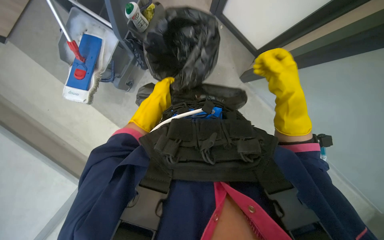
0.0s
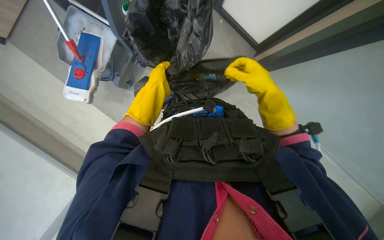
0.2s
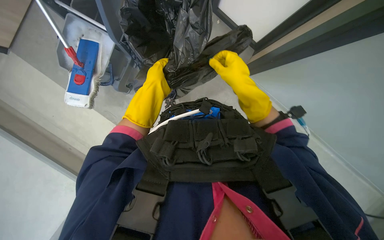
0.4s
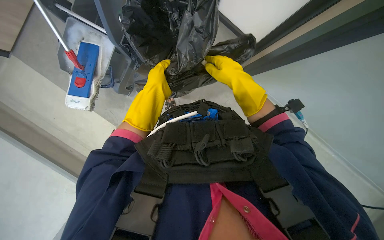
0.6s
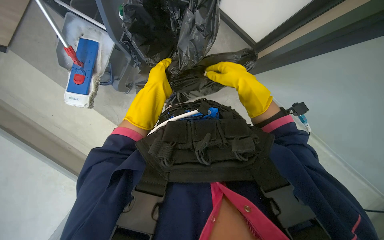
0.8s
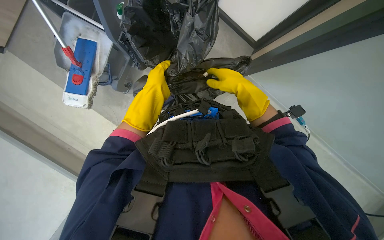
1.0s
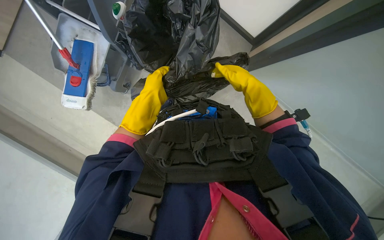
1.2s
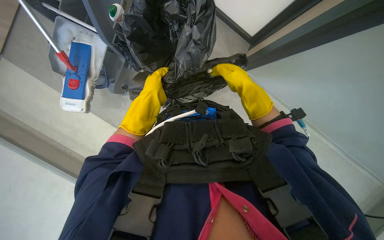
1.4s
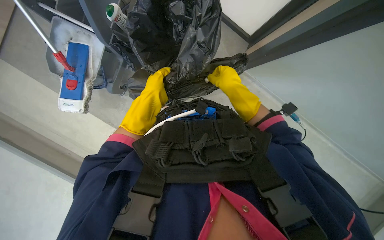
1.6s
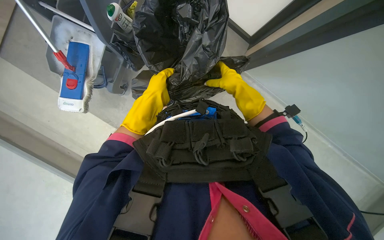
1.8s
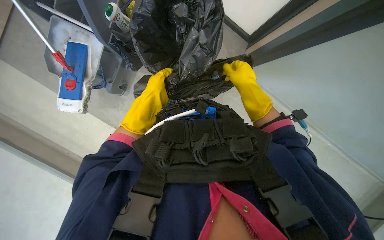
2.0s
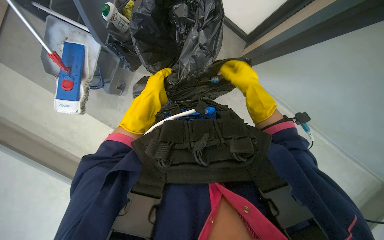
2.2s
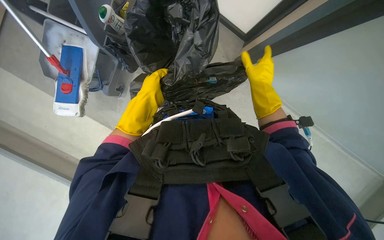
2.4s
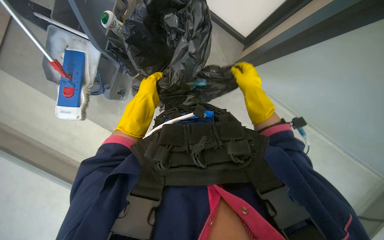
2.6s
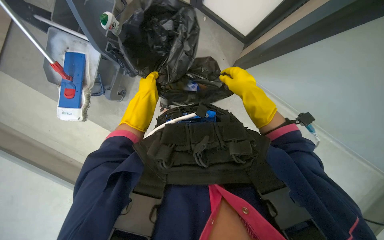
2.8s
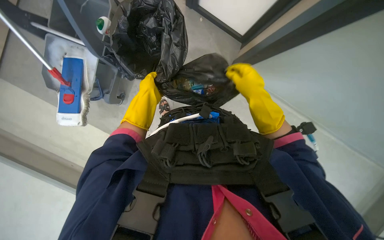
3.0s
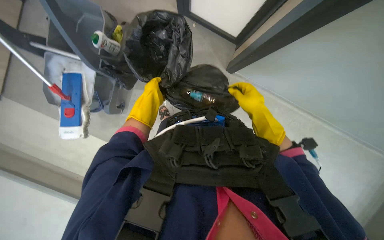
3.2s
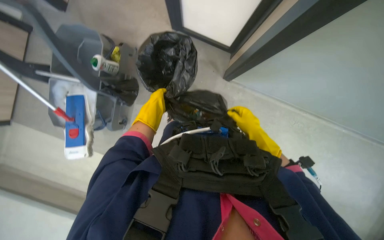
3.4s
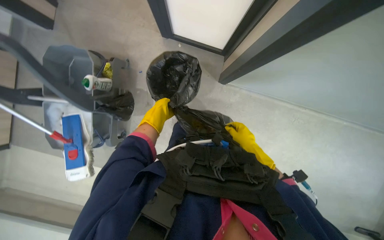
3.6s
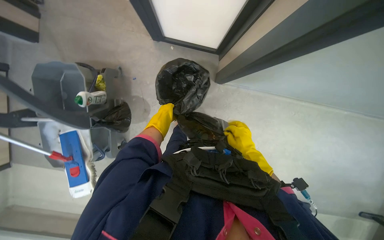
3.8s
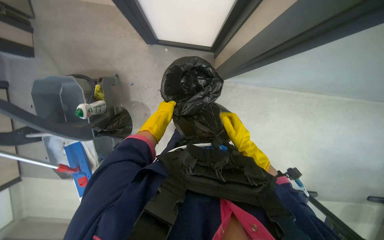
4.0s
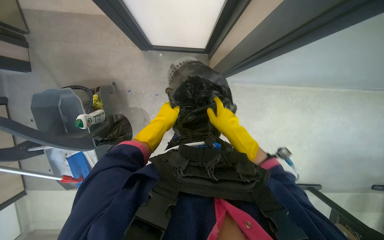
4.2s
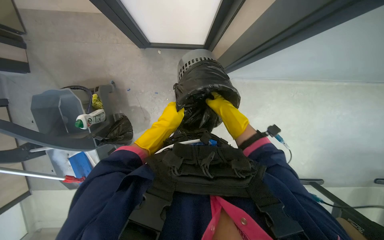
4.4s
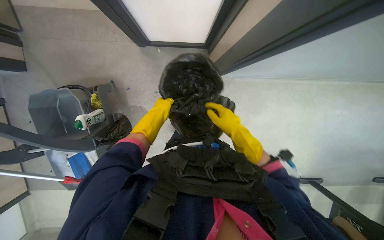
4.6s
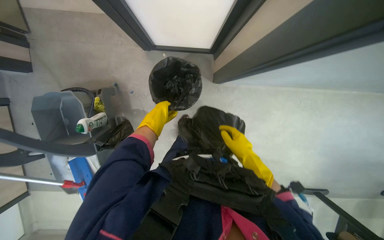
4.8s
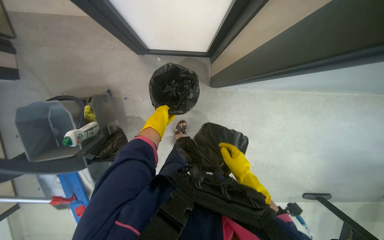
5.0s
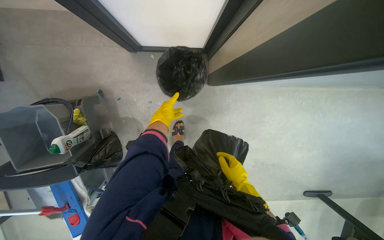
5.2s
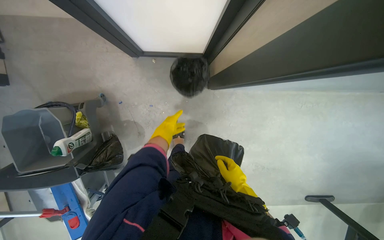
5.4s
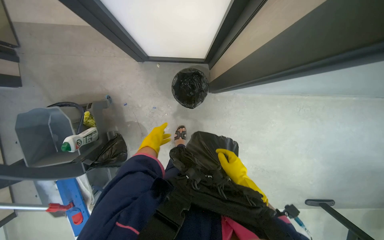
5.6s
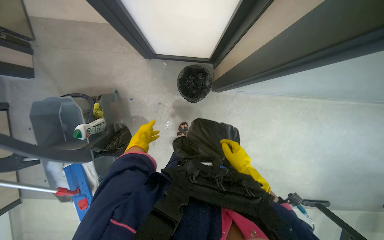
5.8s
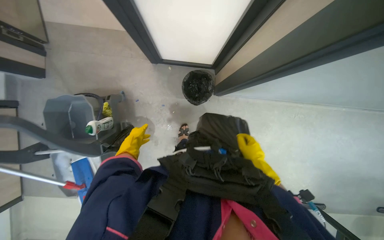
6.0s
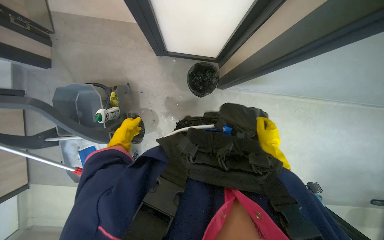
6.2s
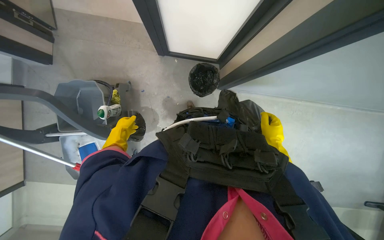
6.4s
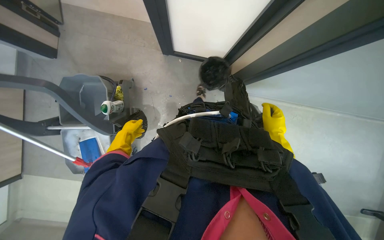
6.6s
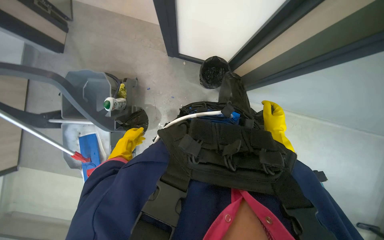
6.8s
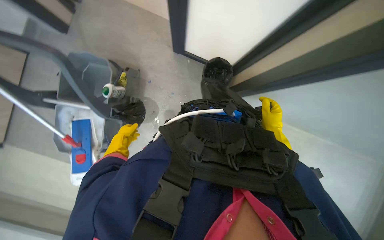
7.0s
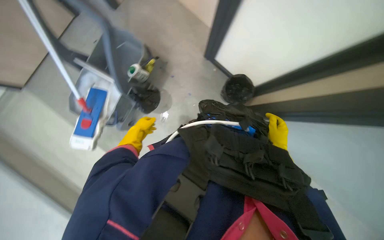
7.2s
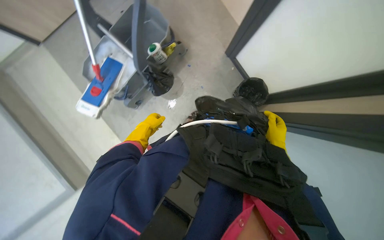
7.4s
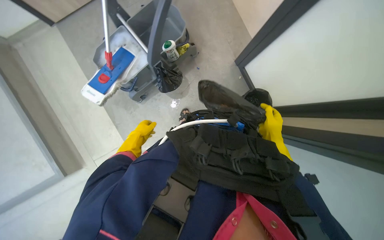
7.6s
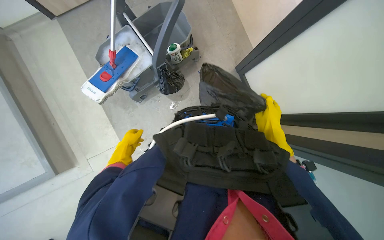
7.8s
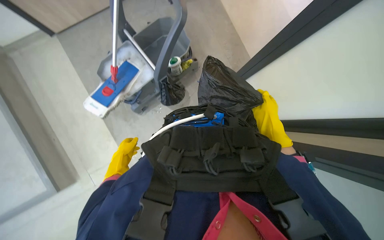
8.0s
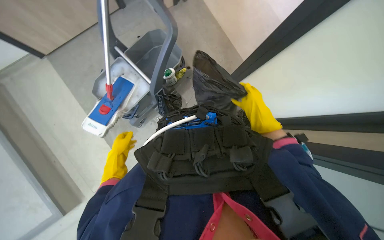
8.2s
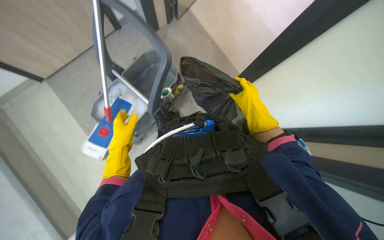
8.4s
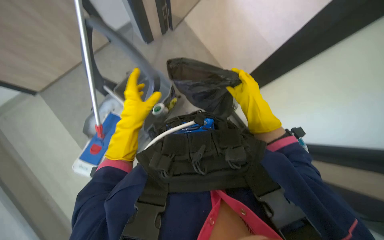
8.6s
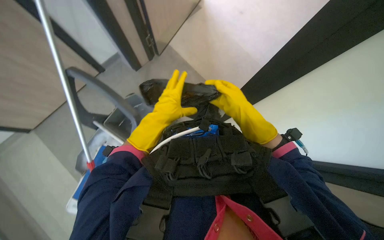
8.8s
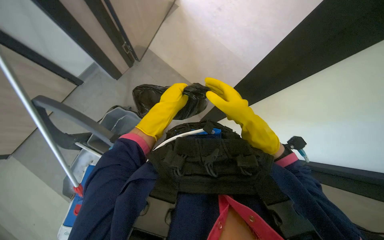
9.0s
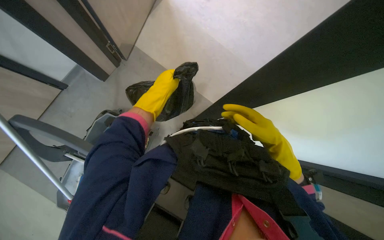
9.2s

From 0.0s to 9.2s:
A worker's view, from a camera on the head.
Job: managing trash.
The whole recording: Emptying and replacing trash bag. The worker removes the full trash bag from the bin and replaces it with a new one.
From 0.0s to 1.6s: The right hand travels farther from the camera by roughly 10 cm.
From 1.6s to 3.0s: The right hand travels nearer to the camera by about 10 cm.
From 3.0s to 4.6s: Everything in view rotates roughly 30 degrees counterclockwise. The left hand goes nearer and farther, about 15 cm each way, reversing 2 times.
From 4.6s to 6.2s: The left hand is displaced to the left and down the picture by some 25 cm.
From 6.2s to 7.6s: Everything in view rotates roughly 55 degrees clockwise.
From 7.6s to 9.2s: The wearer looks roughly 30 degrees further to the right. The right hand moves nearer to the camera, about 10 cm, and travels to the left and back again, about 10 cm each way, while the left hand travels up the picture by approximately 60 cm.

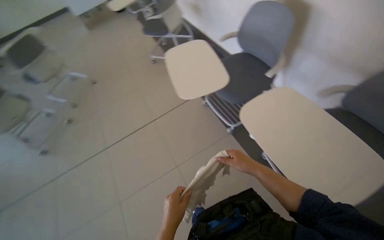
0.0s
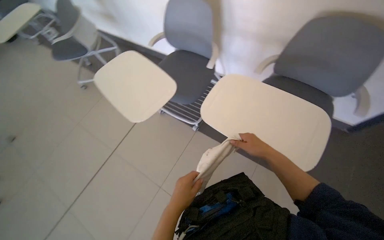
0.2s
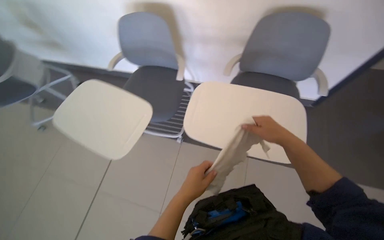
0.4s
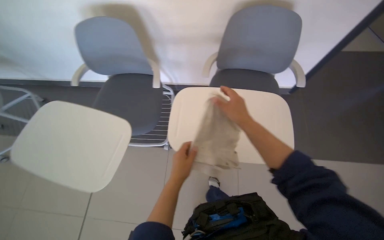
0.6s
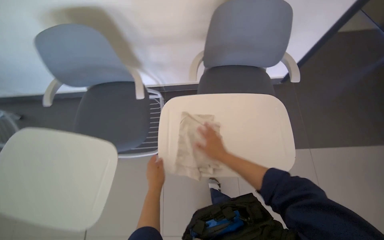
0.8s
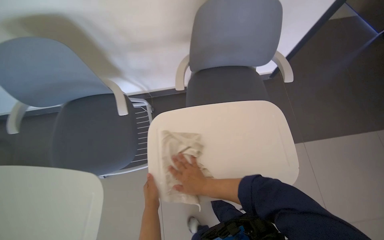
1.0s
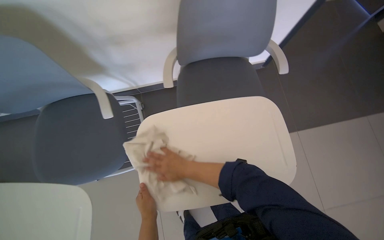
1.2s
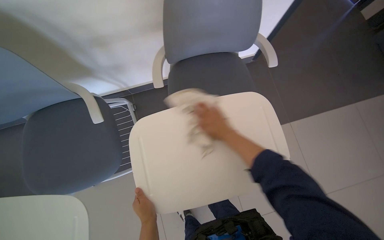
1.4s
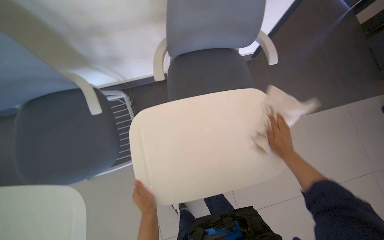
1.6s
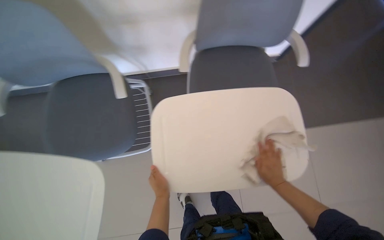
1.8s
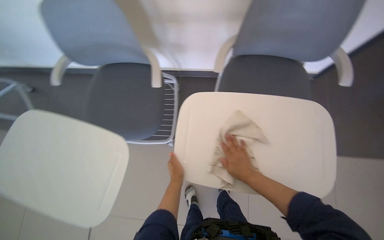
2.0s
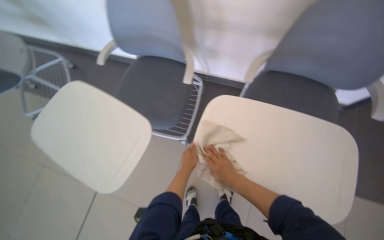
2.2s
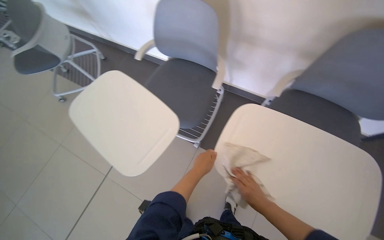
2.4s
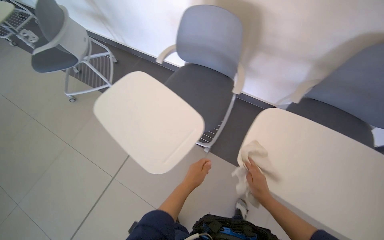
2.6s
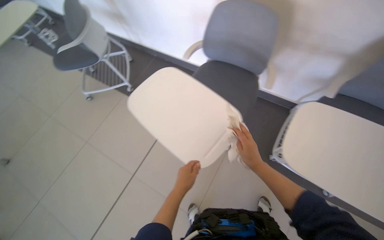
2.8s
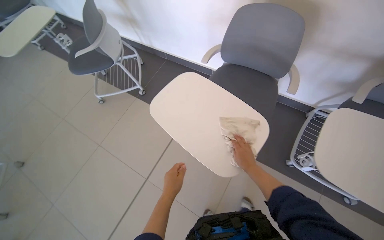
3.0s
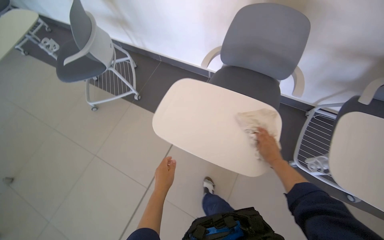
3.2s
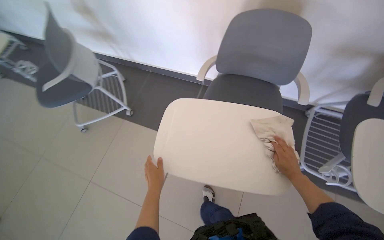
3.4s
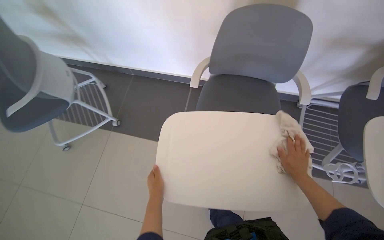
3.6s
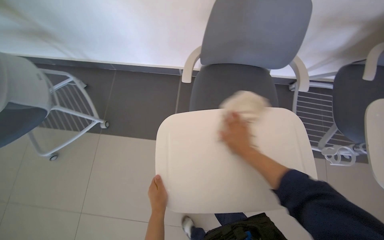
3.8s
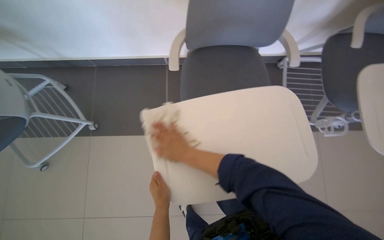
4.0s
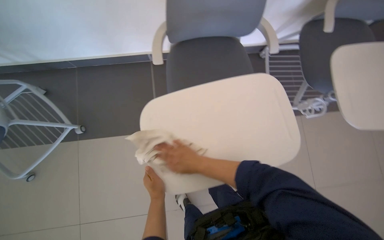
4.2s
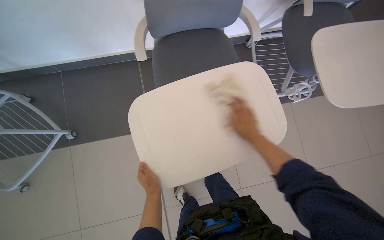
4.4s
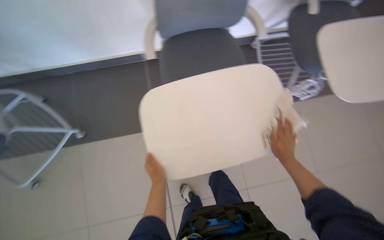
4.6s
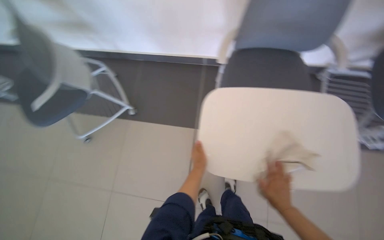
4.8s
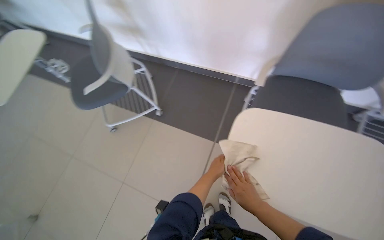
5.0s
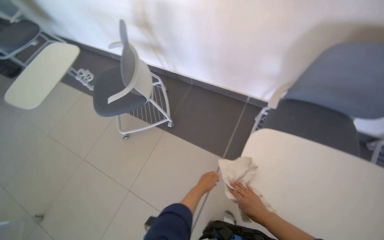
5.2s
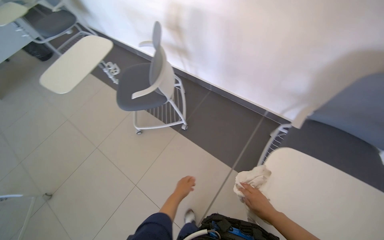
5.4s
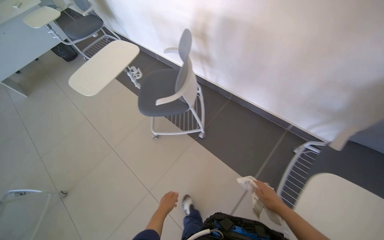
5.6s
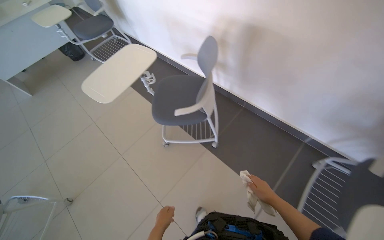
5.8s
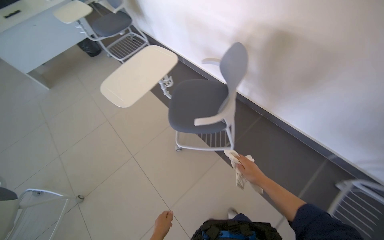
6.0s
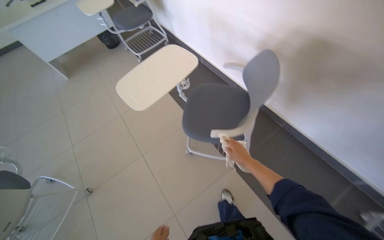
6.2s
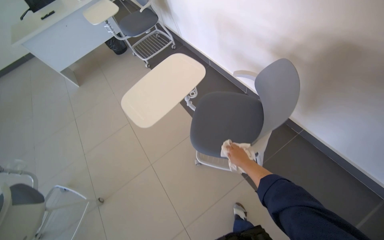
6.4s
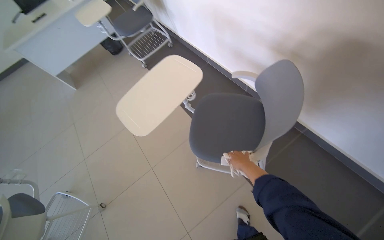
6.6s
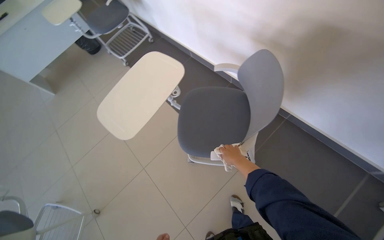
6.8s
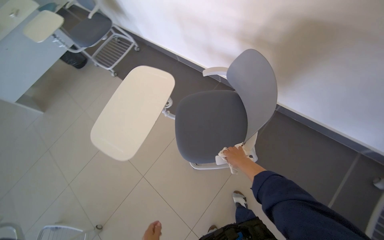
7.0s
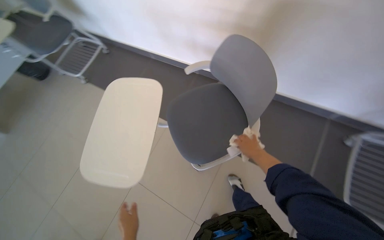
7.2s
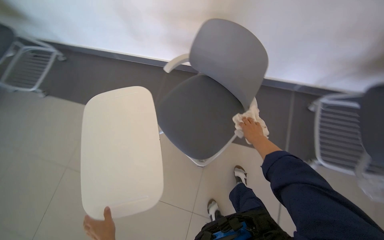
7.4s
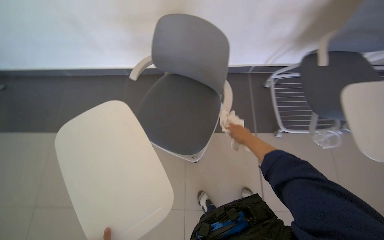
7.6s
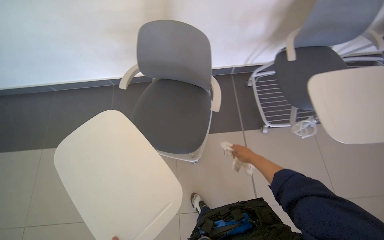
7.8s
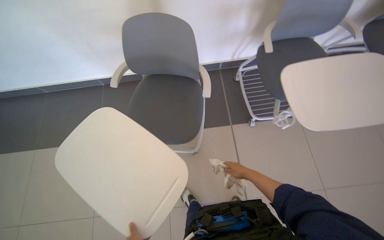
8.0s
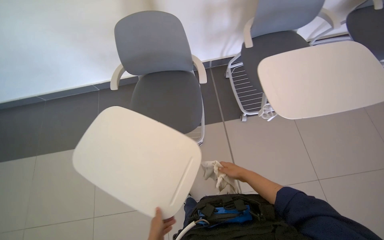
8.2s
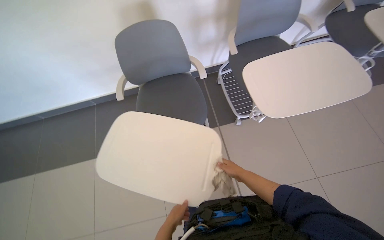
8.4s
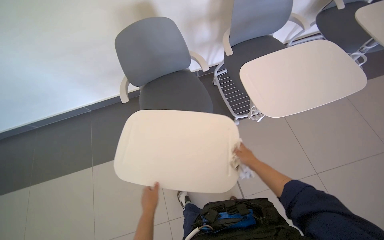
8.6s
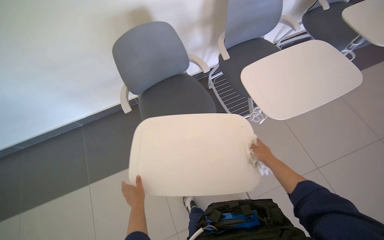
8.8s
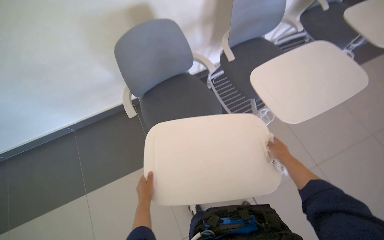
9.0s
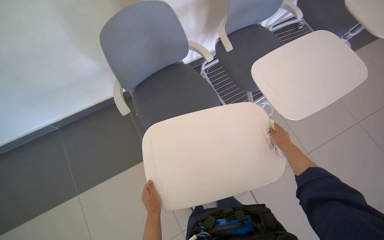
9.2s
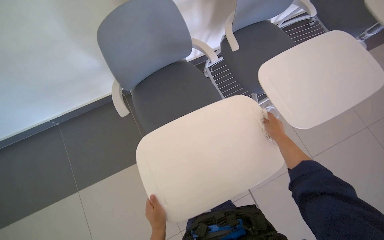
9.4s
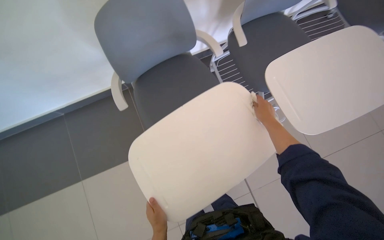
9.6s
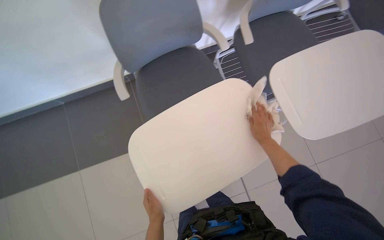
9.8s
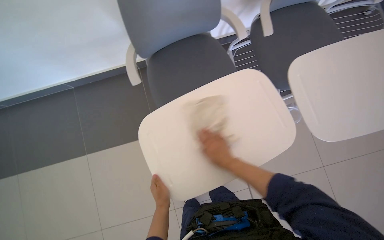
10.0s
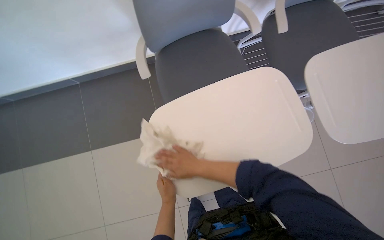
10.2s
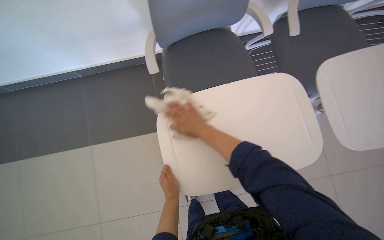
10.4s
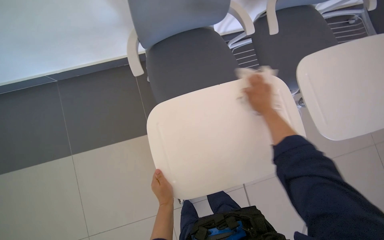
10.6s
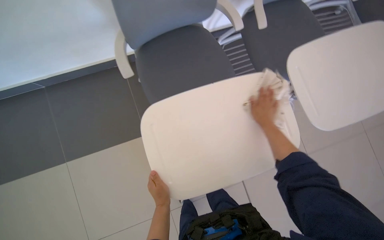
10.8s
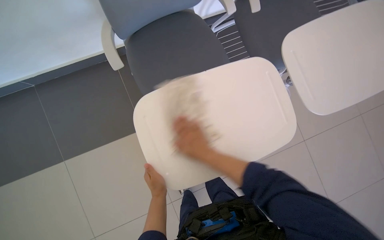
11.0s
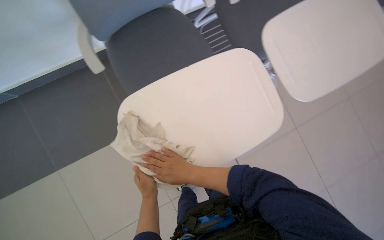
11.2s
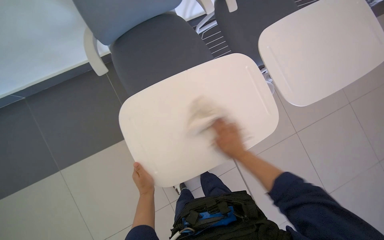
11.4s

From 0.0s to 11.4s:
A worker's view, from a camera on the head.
Job: wiping surfaces.
The whole recording: Wiping chairs and desk surfaces. The worker wipes the surfaces of the chairs and desks with a cloth.
From 0.0s to 1.4s: The wearer looks approximately 75 degrees further to the right.
From 1.4s to 2.8s: The wearer moves about 50 cm. The wearer looks approximately 50 degrees further to the left.
From 2.8s to 4.2s: The wearer moves about 40 cm. The wearer's head swings roughly 40 degrees to the right. The wearer looks some 10 degrees further downward.
From 4.2s to 5.6s: The wearer's head swings about 50 degrees to the left. The wearer looks roughly 15 degrees further upward.
From 5.6s to 7.2s: The head travels about 60 cm.
From 7.2s to 8.6s: The head turns to the right by roughly 55 degrees.
From 8.6s to 10.0s: The right hand is displaced to the left by about 25 cm.
